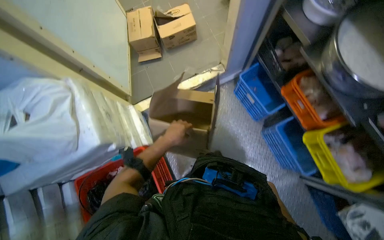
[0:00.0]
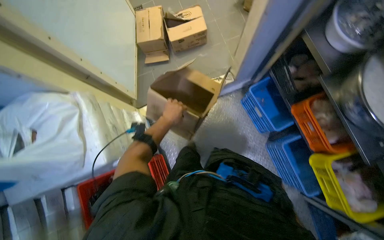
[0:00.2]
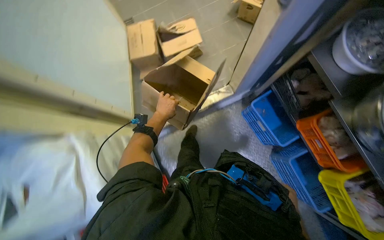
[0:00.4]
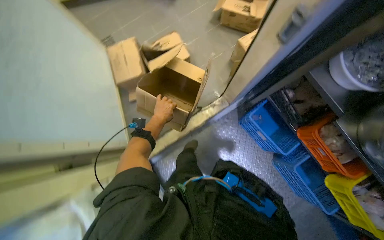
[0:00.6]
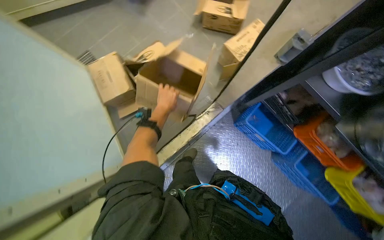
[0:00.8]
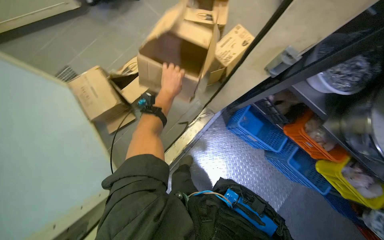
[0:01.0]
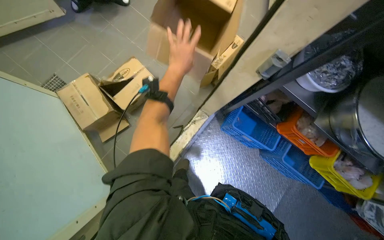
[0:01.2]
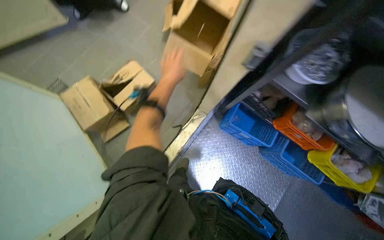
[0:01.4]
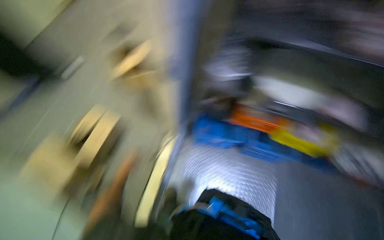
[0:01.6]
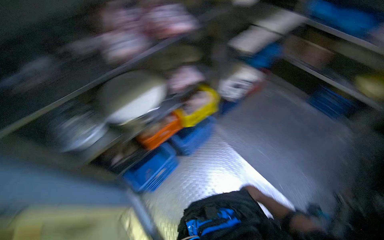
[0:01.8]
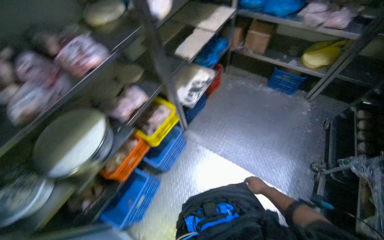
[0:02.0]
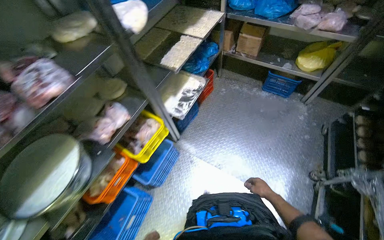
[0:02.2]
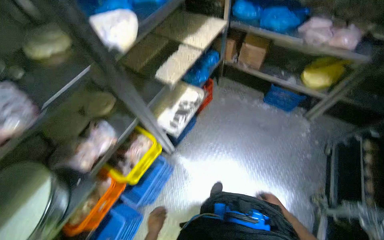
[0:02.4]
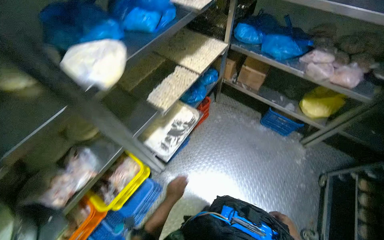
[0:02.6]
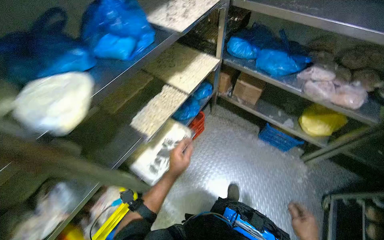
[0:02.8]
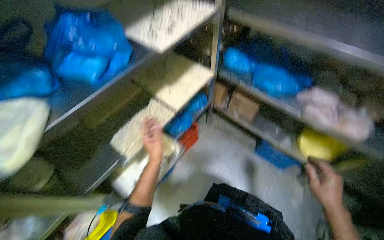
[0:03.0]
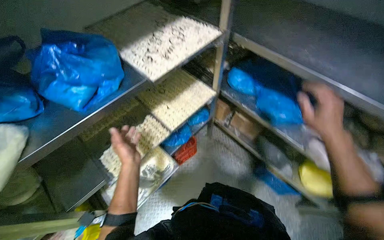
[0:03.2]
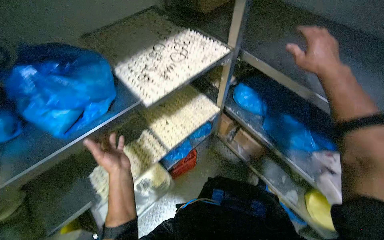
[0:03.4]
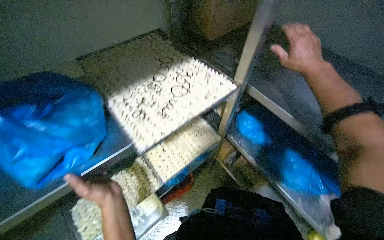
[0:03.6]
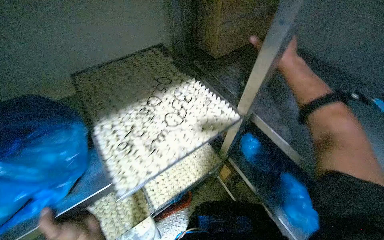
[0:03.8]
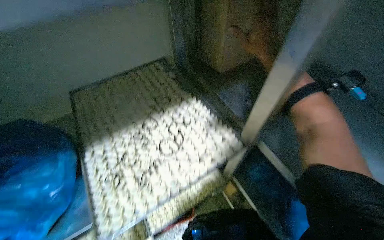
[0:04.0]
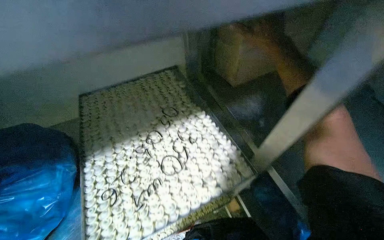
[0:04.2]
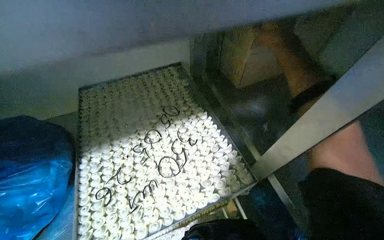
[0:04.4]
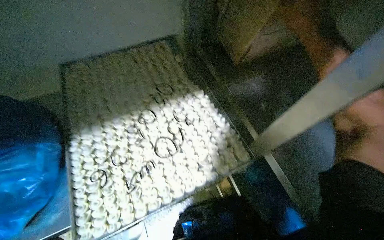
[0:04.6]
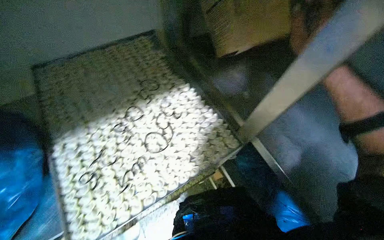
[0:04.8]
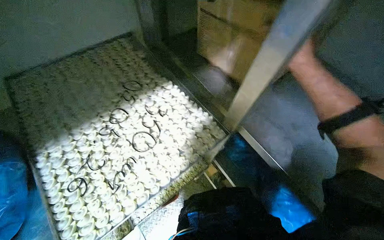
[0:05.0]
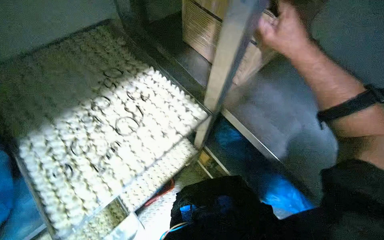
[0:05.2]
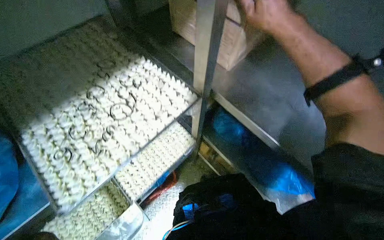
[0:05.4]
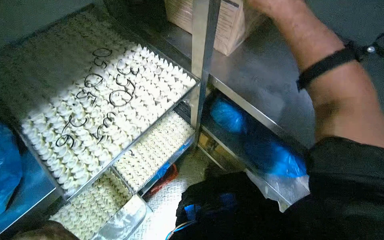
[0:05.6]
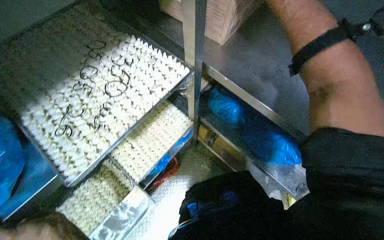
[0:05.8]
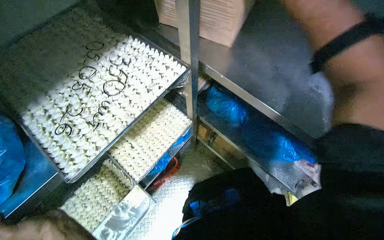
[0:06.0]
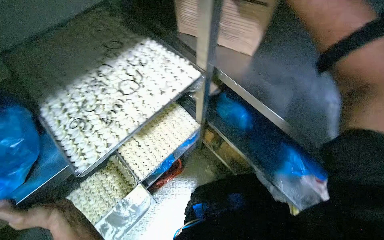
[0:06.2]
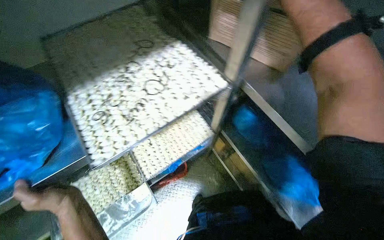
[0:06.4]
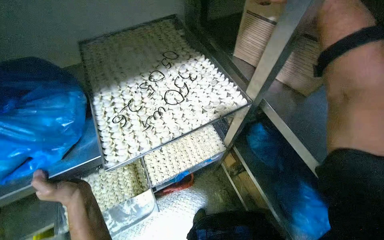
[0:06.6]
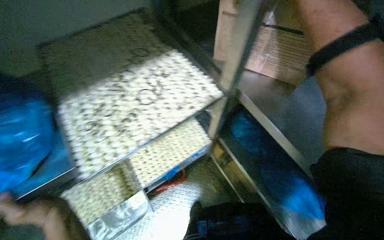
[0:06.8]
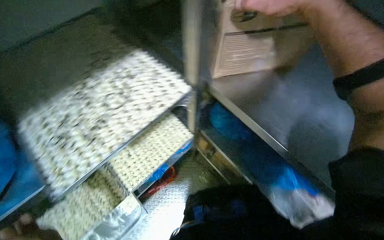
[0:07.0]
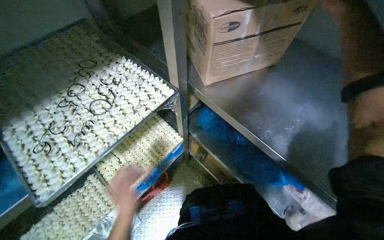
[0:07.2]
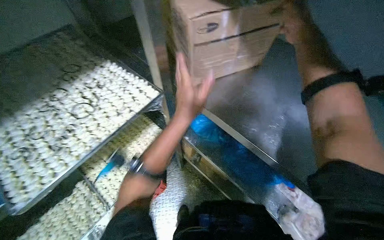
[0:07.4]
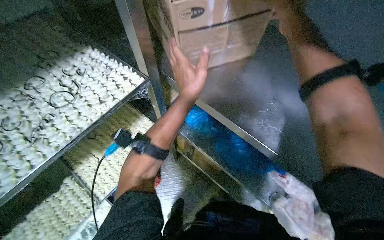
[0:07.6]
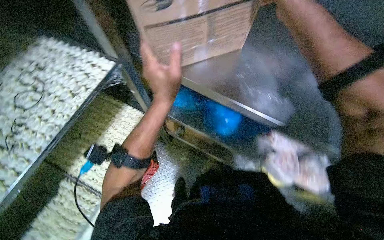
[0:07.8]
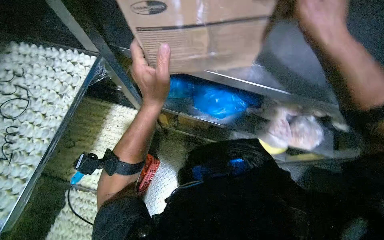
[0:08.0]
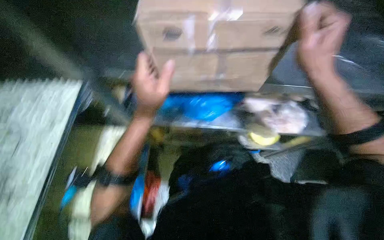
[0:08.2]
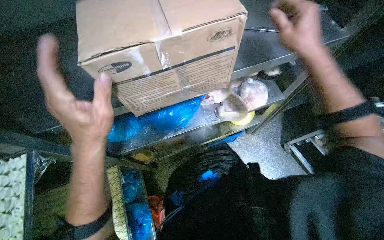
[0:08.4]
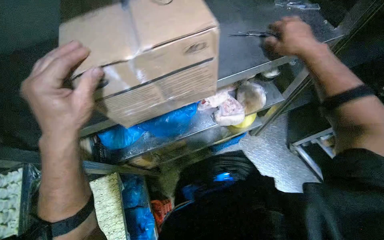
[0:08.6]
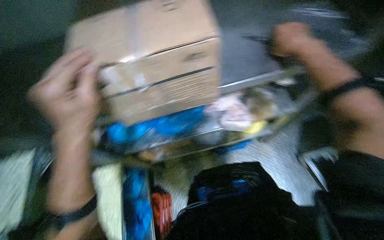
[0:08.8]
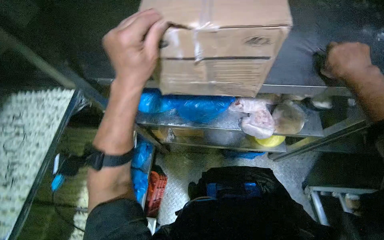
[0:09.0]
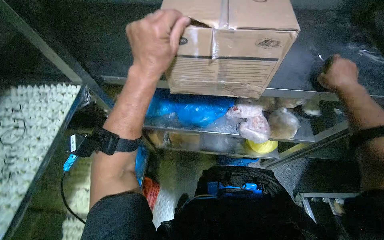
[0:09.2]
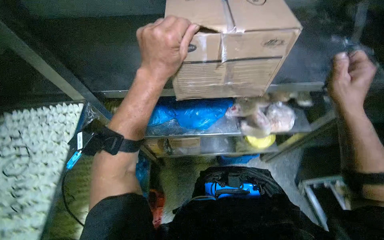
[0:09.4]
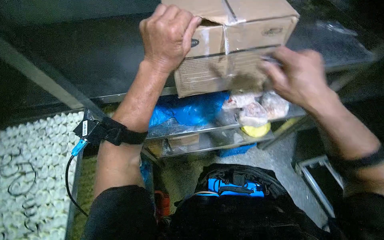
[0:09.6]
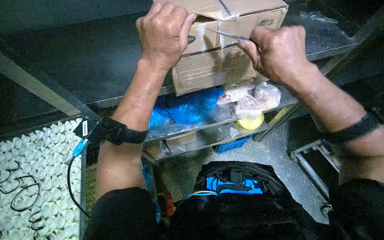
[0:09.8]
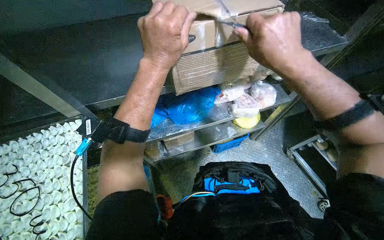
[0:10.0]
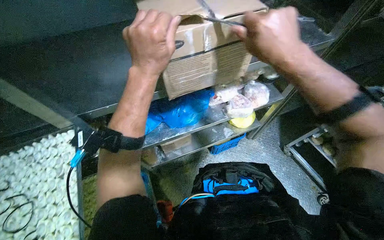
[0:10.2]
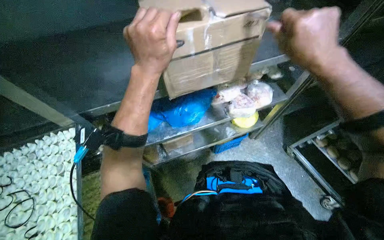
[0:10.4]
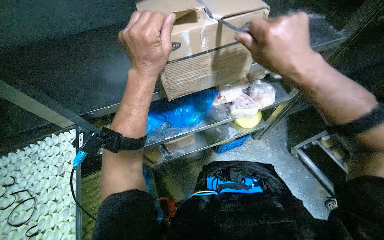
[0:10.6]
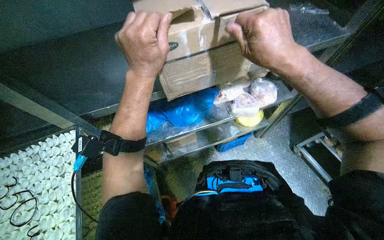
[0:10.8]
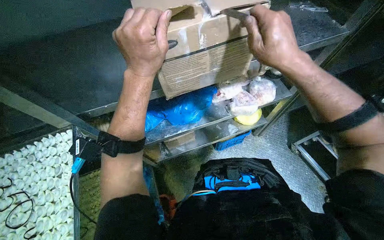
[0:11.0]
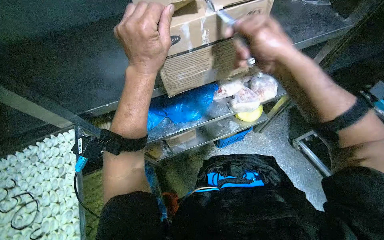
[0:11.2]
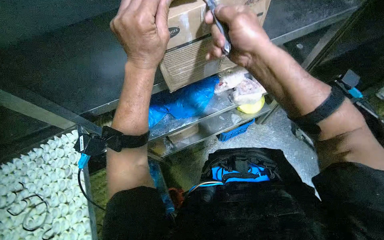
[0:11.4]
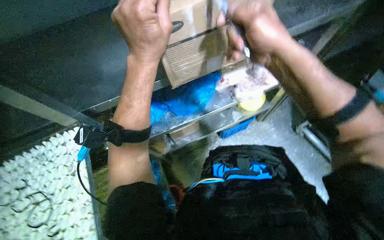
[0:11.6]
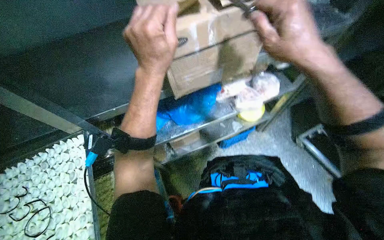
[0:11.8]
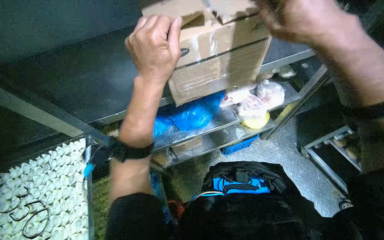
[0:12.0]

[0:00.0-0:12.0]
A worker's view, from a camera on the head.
Job: preparing food.
The whole recording: Stocking frozen food onto shelves. The worker unloads bags of frozen food from cardboard boxes and places them onto metal shelves.
0:00.0 to 0:01.6: The wearer moves about 50 cm. The wearer's head swings approximately 40 degrees to the right.
0:01.6 to 0:03.0: The head travels some 1 m. The wearer looks about 50 degrees further to the right.
0:03.0 to 0:04.4: The wearer moves approximately 70 cm. The head rotates approximately 30 degrees to the left.
0:04.4 to 0:06.0: The head rotates about 25 degrees to the right. The camera pitches downward, by about 15 degrees.
0:09.0 to 0:10.4: The head rotates some 30 degrees to the right. The right hand goes roughly 30 cm nearer to the camera and to the left.

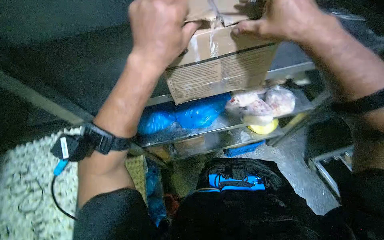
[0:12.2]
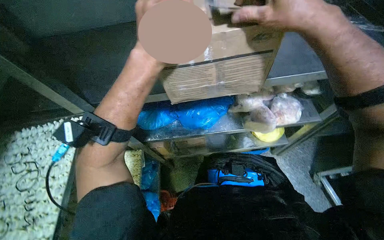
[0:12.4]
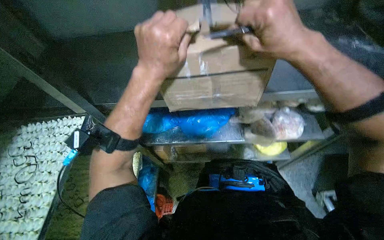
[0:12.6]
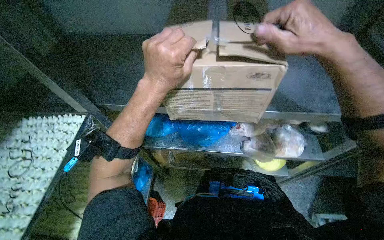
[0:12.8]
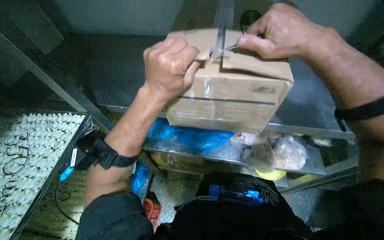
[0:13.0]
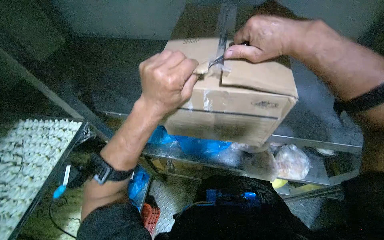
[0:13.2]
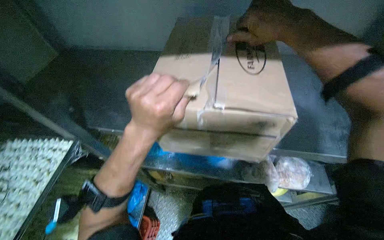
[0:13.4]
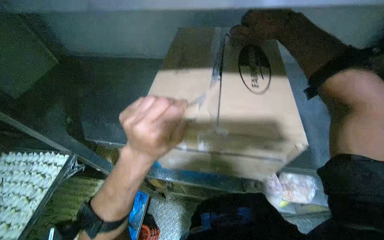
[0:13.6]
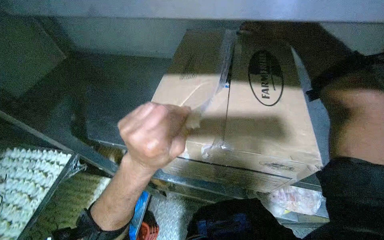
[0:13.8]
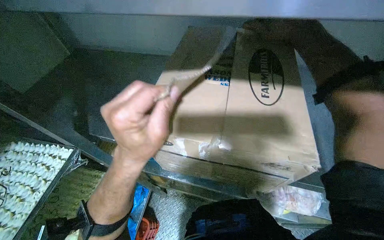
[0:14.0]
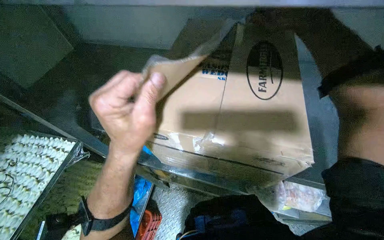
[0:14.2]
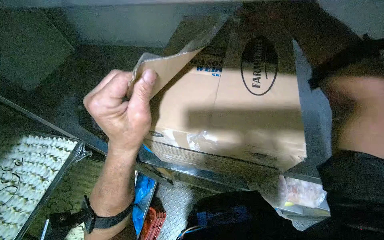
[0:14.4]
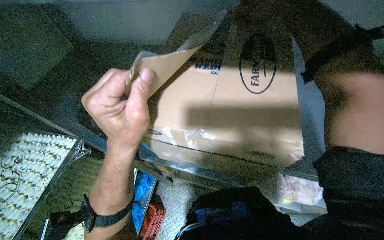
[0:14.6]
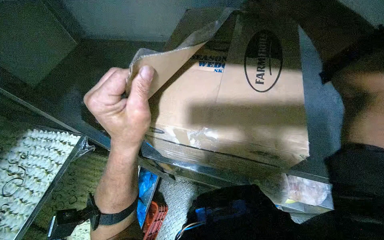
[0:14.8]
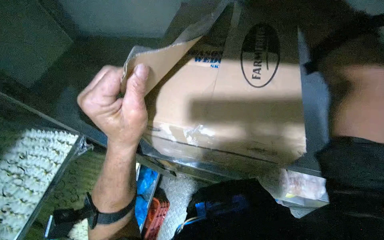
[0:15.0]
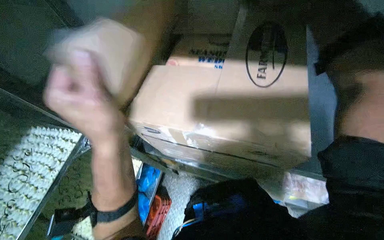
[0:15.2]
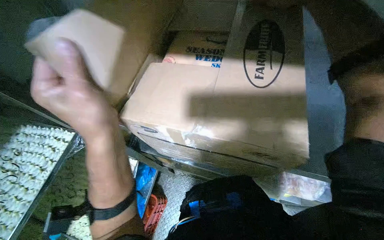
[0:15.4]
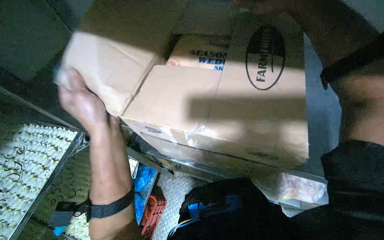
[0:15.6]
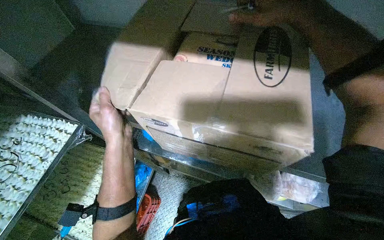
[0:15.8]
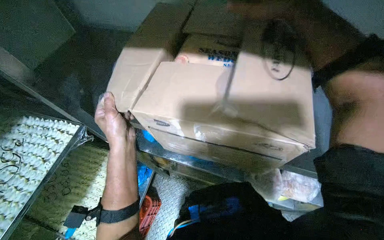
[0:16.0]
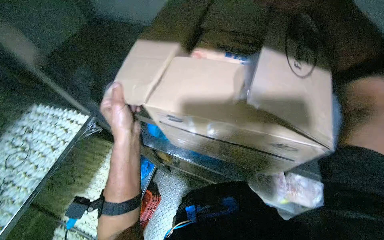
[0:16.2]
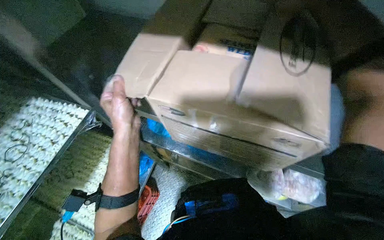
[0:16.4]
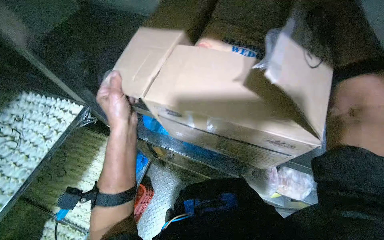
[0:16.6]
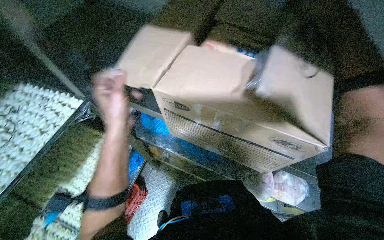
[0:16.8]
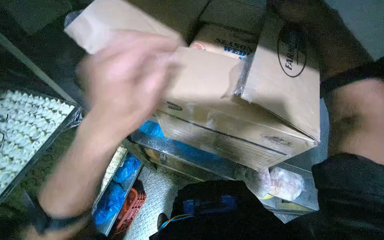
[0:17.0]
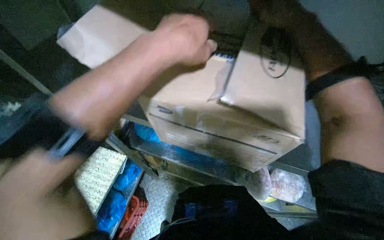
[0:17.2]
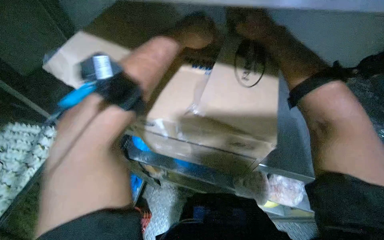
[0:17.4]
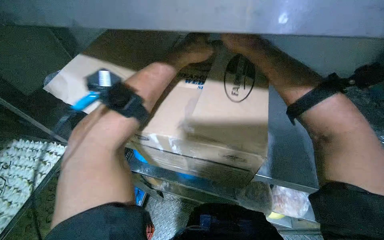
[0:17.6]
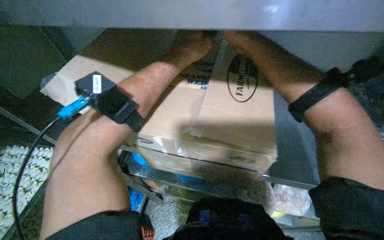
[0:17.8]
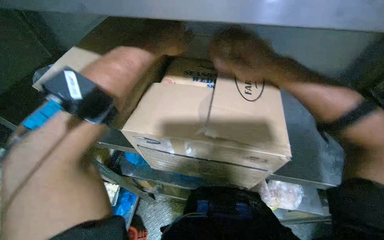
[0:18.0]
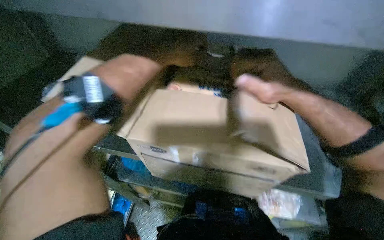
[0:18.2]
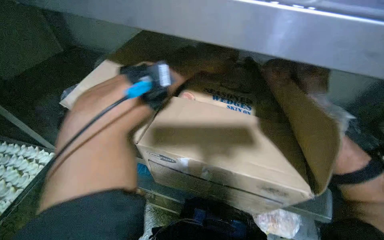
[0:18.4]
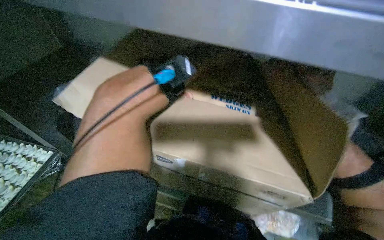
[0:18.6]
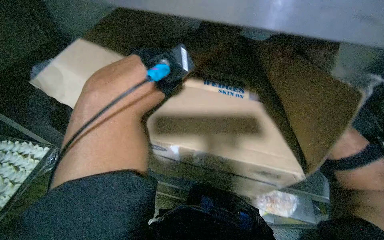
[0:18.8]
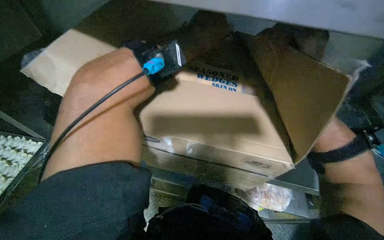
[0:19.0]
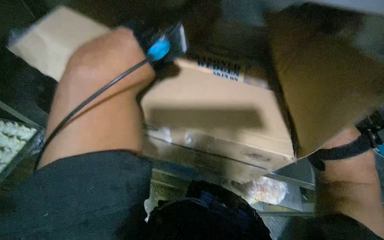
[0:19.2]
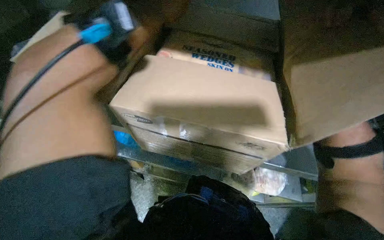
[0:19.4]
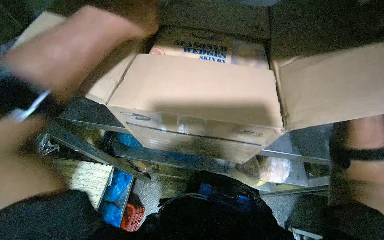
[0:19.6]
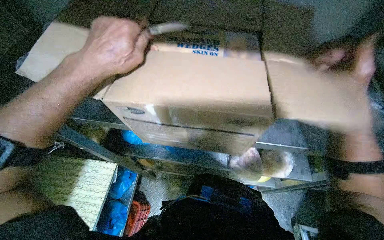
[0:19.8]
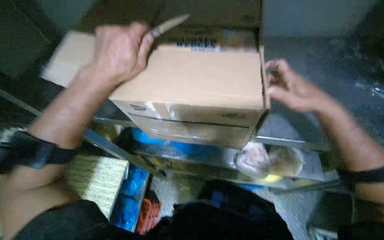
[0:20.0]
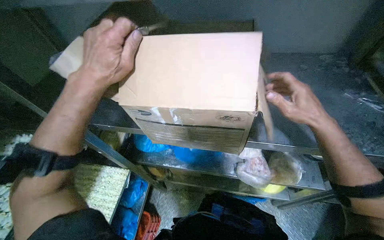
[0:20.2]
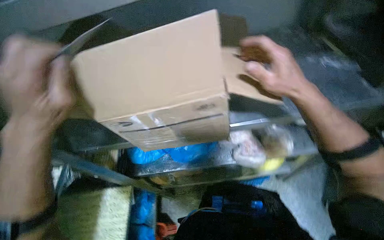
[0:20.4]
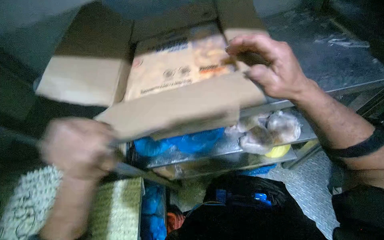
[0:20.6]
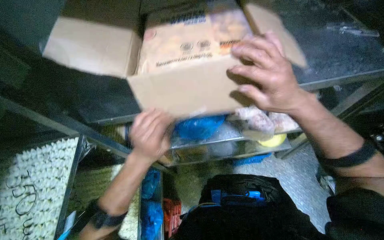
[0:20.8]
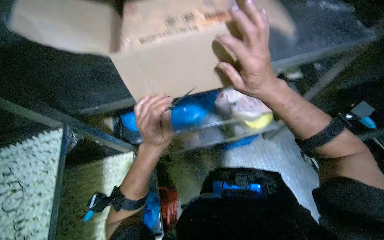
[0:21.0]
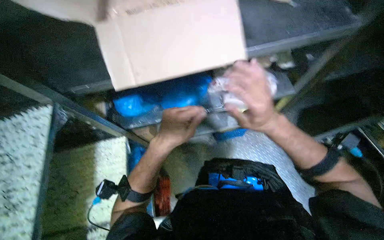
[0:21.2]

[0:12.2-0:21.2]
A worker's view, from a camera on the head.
Job: preparing food.
The whole recording: Stocking frozen food onto shelves. The worker unloads bags of frozen food from cardboard boxes and places them onto metal shelves.
0:12.2 to 0:13.8: The head rotates approximately 25 degrees to the left.
0:15.2 to 0:16.6: The left hand goes about 10 cm farther from the camera.
0:16.6 to 0:18.2: The left hand moves nearer and farther over about 25 cm, changing direction 2 times.
0:19.8 to 0:21.2: The right hand is displaced down the picture by roughly 30 cm; the left hand is displaced down the picture and to the right by approximately 35 cm.
